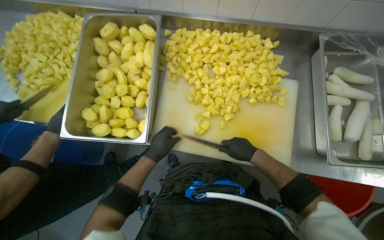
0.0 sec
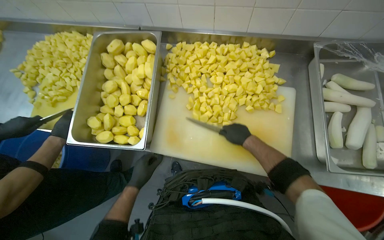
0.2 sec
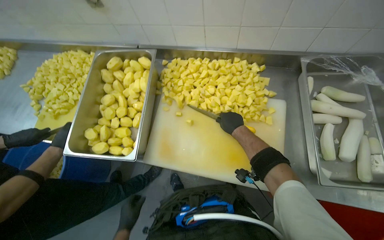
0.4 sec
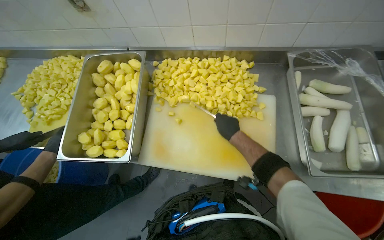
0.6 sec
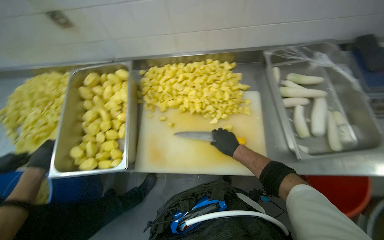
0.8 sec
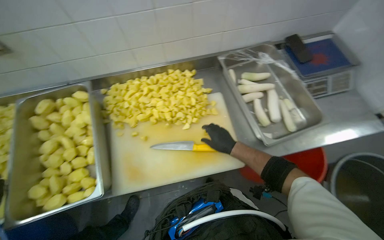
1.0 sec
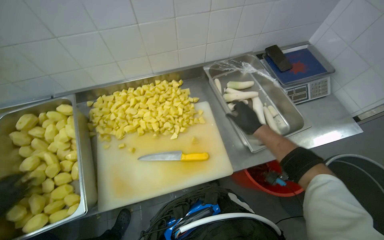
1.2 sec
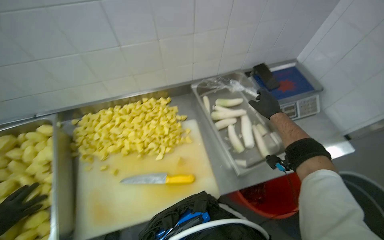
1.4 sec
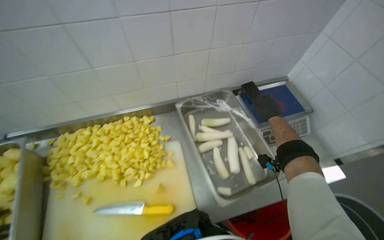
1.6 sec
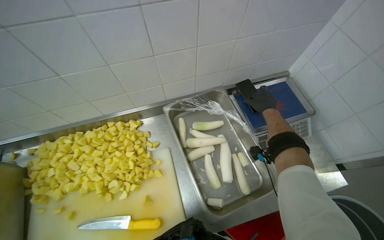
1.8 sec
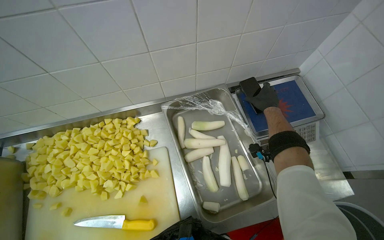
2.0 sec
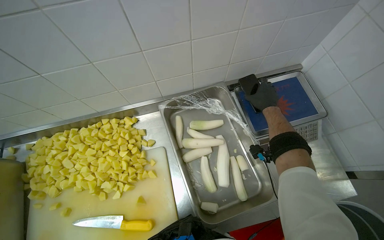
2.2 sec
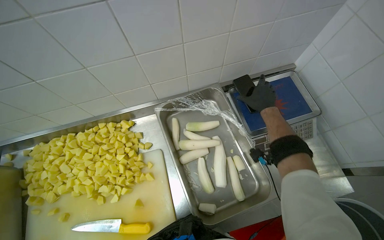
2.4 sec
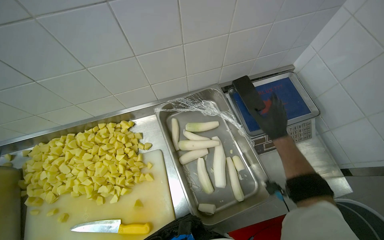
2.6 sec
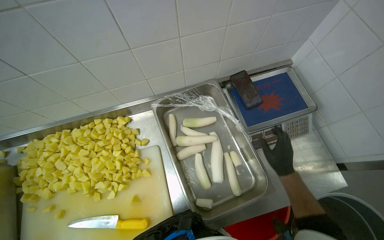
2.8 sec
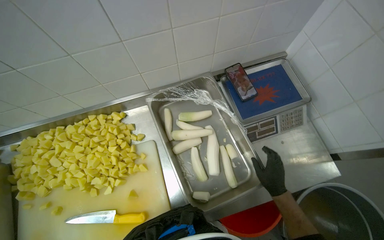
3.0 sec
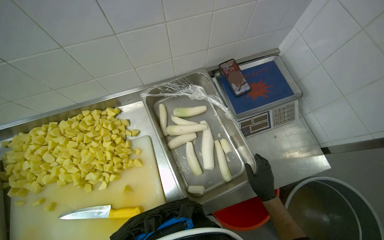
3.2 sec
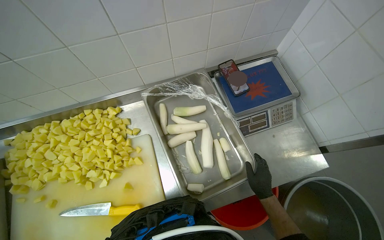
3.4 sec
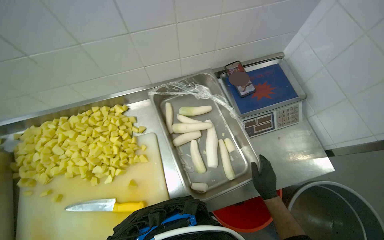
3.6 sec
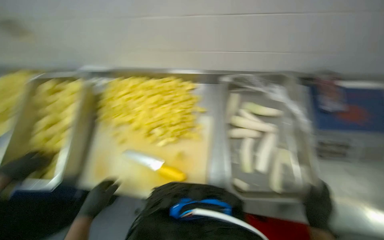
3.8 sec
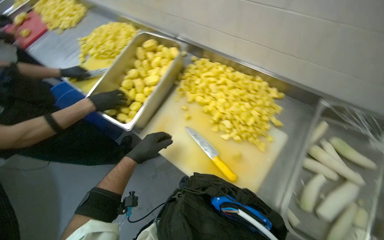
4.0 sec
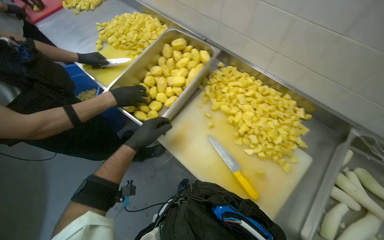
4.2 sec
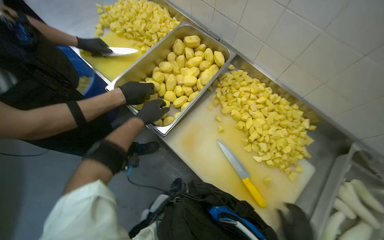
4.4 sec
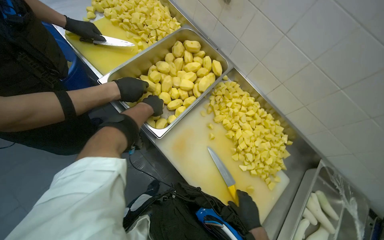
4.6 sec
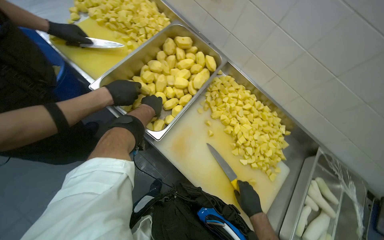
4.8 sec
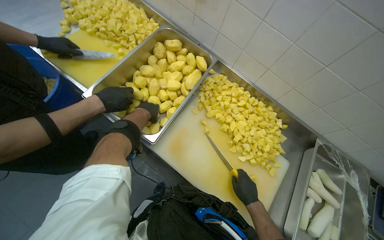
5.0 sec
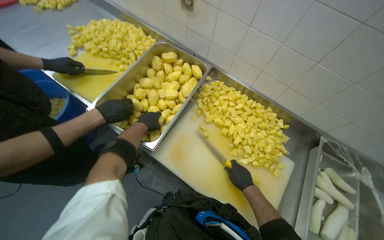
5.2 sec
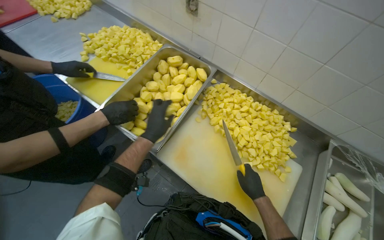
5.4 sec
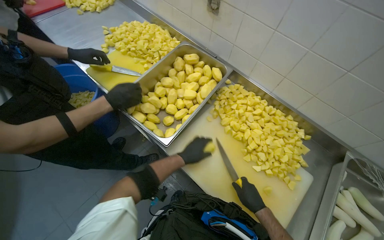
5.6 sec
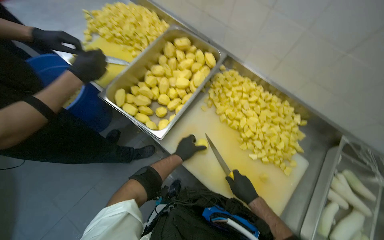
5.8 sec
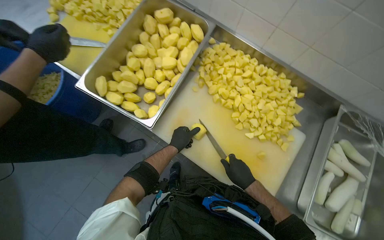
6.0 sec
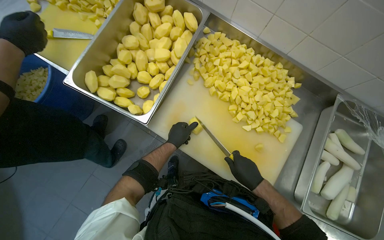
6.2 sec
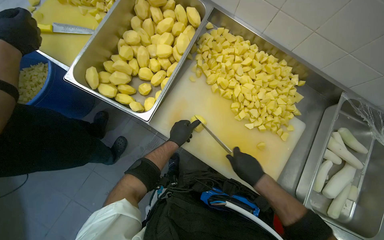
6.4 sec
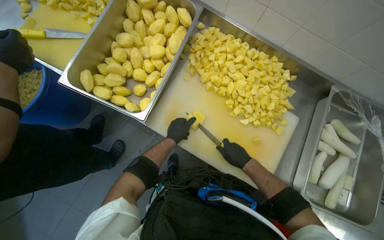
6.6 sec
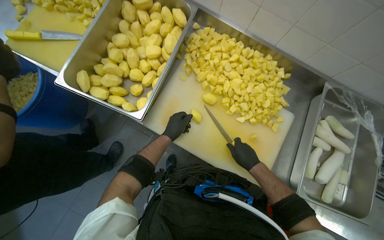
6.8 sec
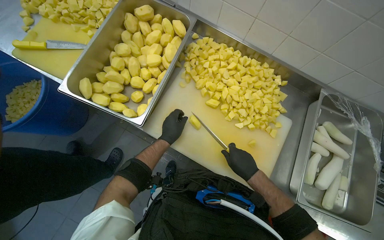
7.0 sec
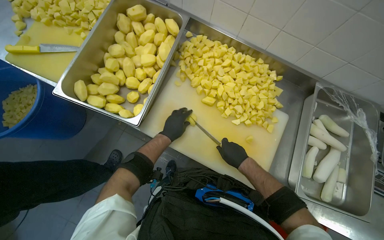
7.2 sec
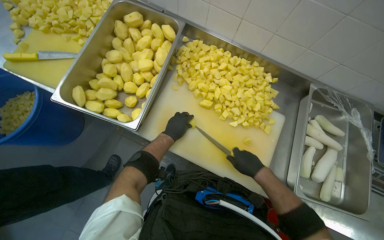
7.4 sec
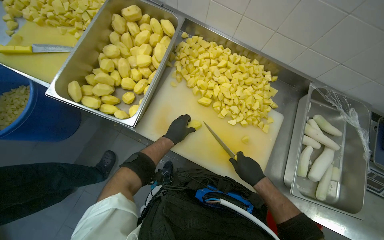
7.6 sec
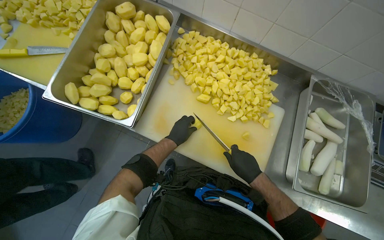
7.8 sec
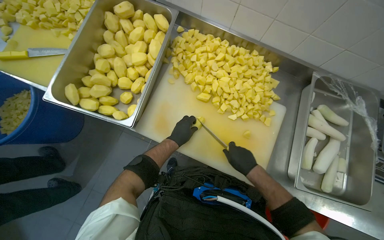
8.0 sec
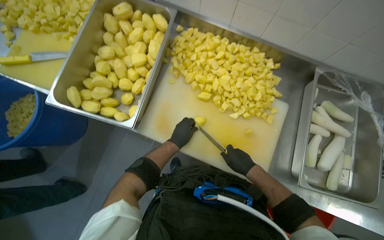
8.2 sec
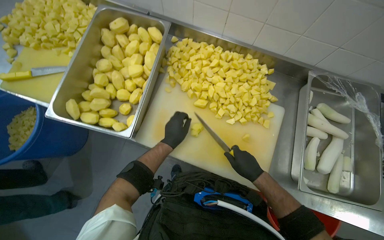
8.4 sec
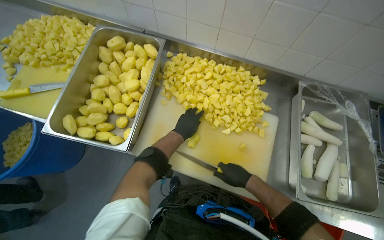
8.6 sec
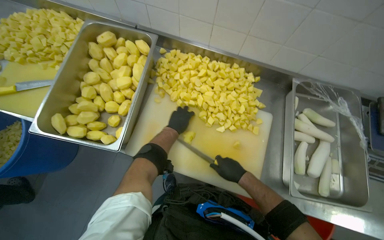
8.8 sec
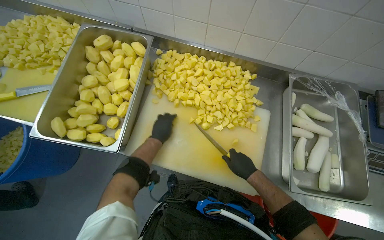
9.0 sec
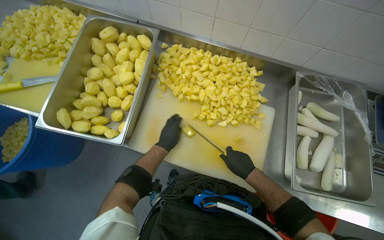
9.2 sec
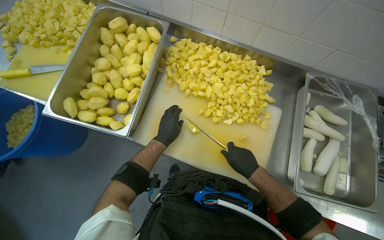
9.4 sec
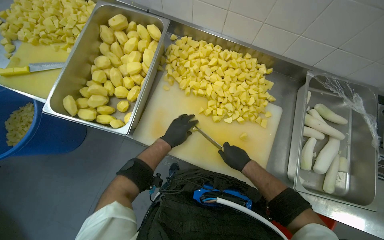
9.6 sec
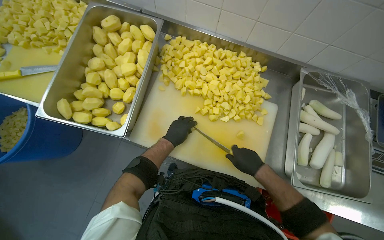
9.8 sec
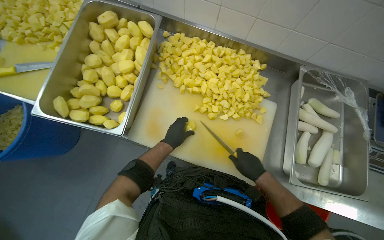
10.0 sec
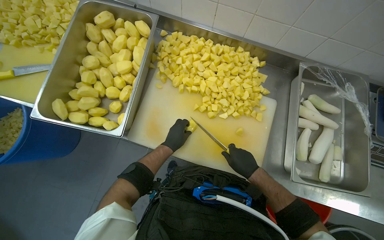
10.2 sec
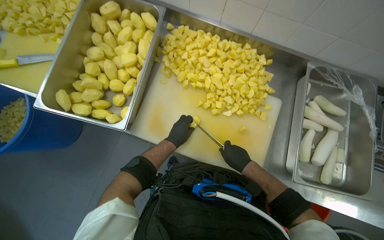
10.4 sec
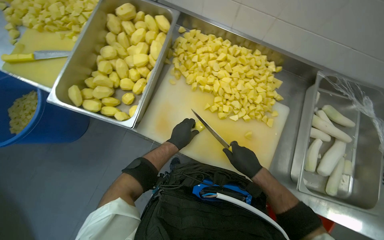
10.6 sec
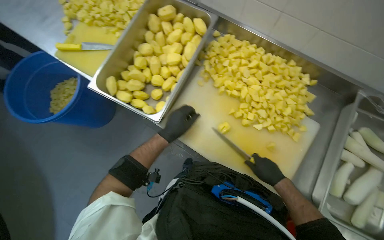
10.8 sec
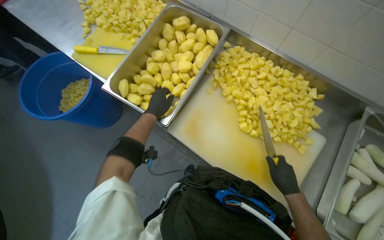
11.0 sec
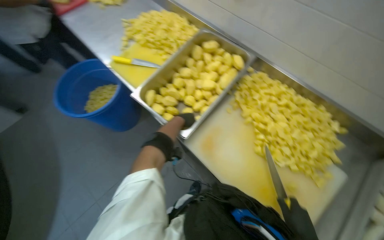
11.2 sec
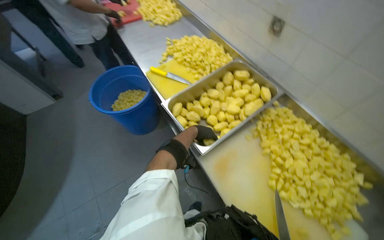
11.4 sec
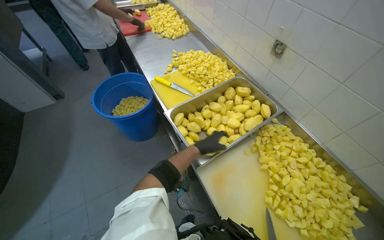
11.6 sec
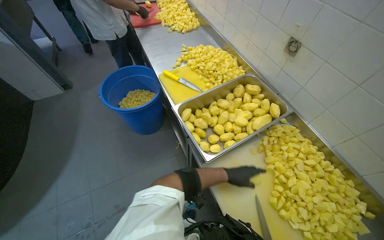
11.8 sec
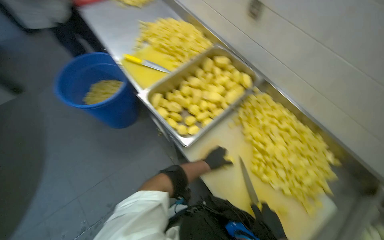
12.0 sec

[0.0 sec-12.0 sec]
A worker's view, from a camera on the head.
Job: preparing food.
The whole recording: Chopping Potatoes. The worker uses a knife to chop peeled potatoes into smaller pieces on a cutting board.
0.0 sec to 1.6 sec: The head turns to the right by approximately 25 degrees. The camera pitches upward, by some 20 degrees. The right hand travels to the right and up the picture by roughly 60 cm.
1.6 sec to 3.0 sec: The right hand goes approximately 25 cm down the picture.
3.0 sec to 4.4 sec: The wearer moves roughly 60 cm. The head turns to the left by some 60 degrees.
6.0 sec to 7.6 sec: The hands make small movements and keep their place.
9.0 sec to 10.4 sec: The hands make small movements and keep their place.
10.4 sec to 12.0 sec: The wearer looks about 35 degrees further to the left. The view tips upward by some 15 degrees.

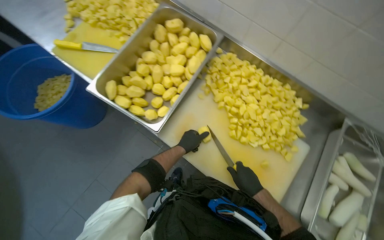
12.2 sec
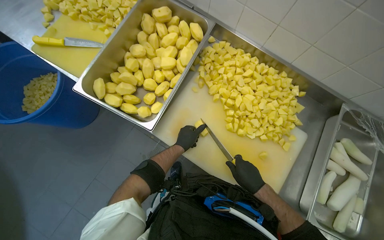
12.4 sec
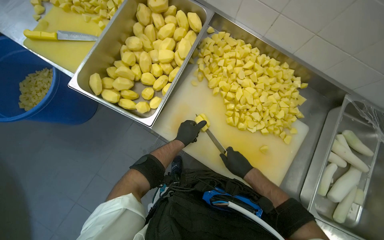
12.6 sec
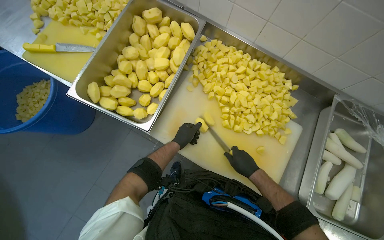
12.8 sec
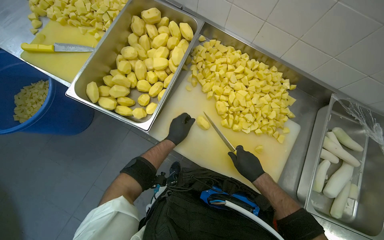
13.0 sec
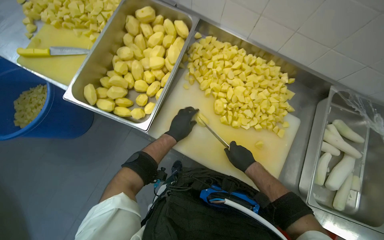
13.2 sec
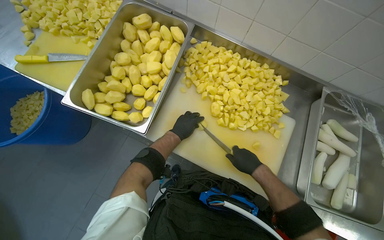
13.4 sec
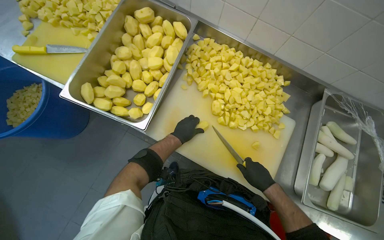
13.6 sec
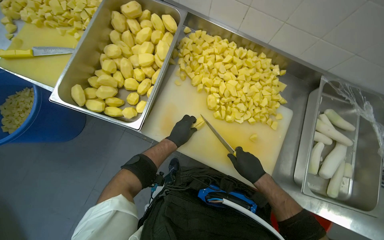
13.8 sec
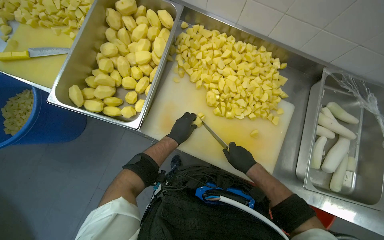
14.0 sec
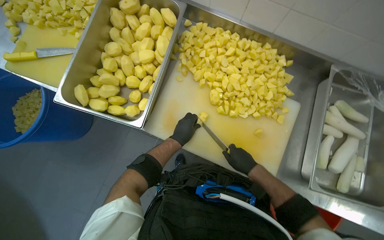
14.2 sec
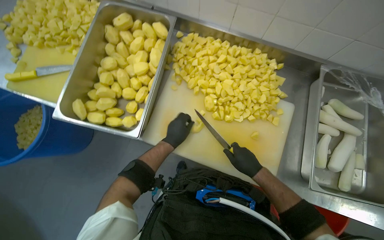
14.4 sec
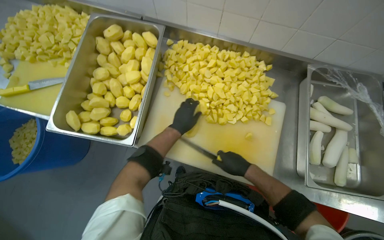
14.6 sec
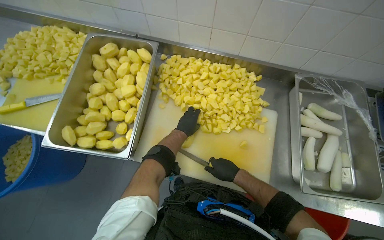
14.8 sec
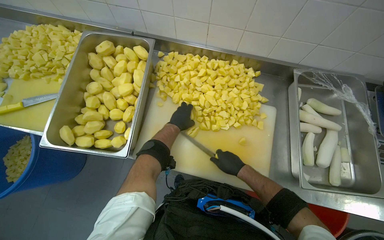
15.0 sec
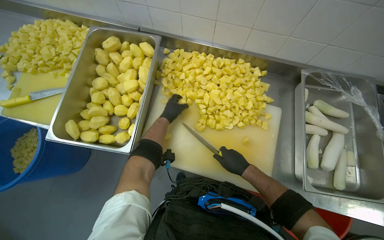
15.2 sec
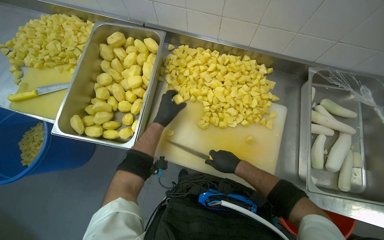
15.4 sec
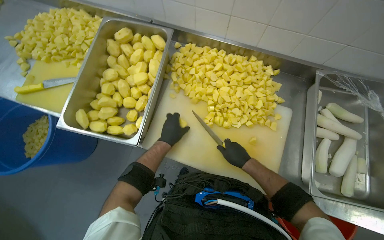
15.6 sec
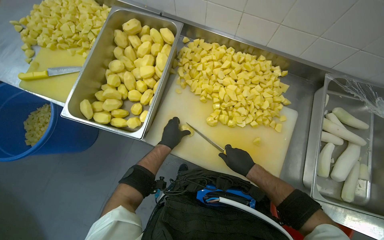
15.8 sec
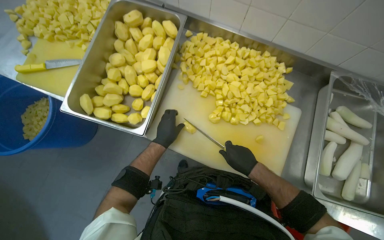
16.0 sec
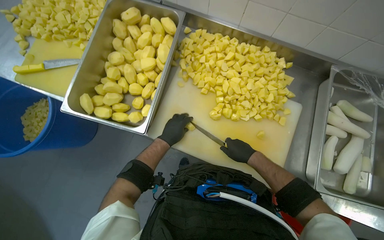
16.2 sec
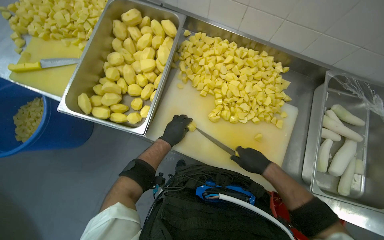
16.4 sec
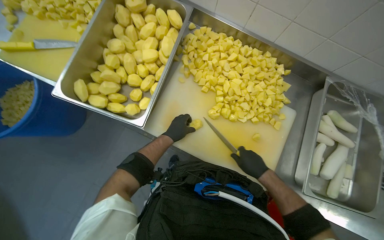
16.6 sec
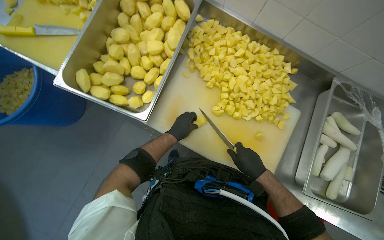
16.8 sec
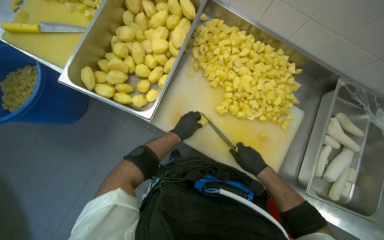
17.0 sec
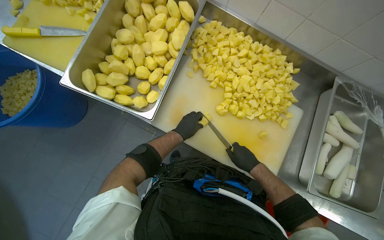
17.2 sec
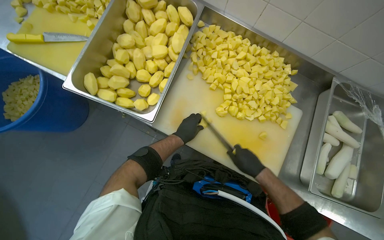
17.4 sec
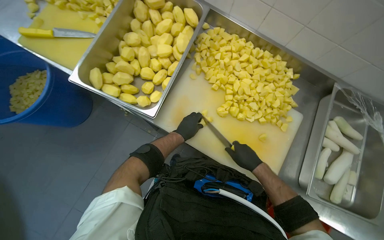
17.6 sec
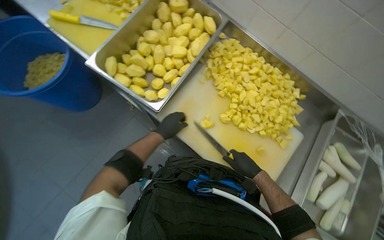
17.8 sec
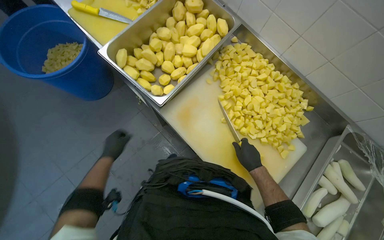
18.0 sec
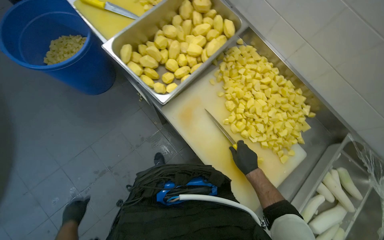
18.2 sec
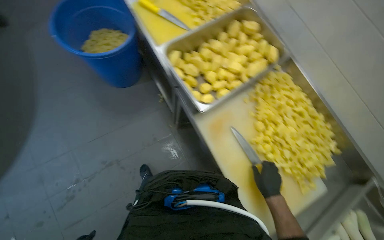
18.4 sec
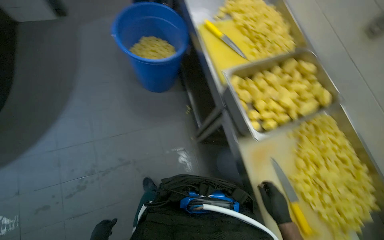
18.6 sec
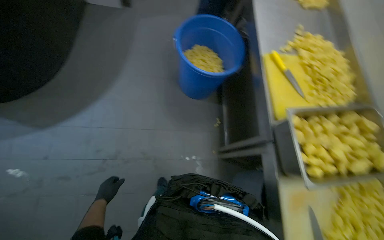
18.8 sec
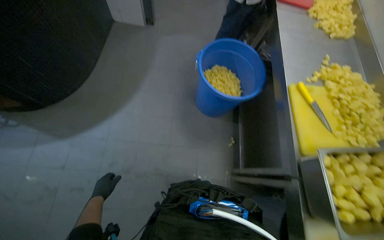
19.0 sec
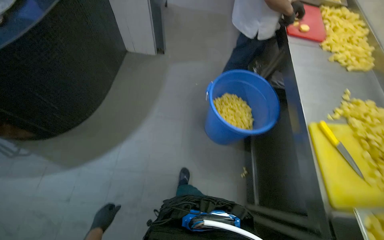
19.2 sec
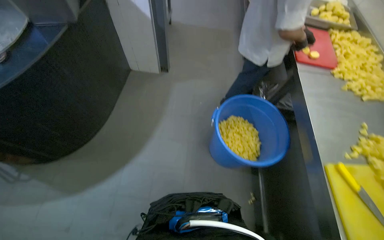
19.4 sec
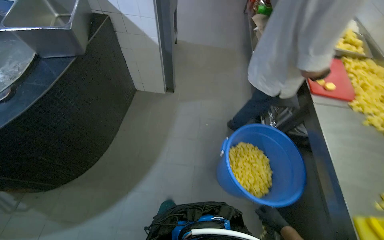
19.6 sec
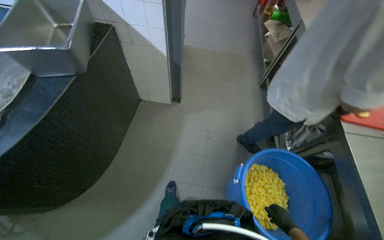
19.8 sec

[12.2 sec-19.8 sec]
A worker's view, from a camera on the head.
Job: preparing food.
The whole recording: Chopping Potatoes. The worker uses a knife to chop peeled potatoes into smaller pieces on a cutting board.
13.8 sec to 15.2 sec: The left hand heads up the picture, covering approximately 15 cm.
15.2 sec to 16.8 sec: The left hand goes some 15 cm down the picture.
16.8 sec to 18.2 sec: The left hand shifts roughly 50 cm down the picture and to the left.
18.2 sec to 19.8 sec: The head travels roughly 1.5 m. The head turns to the left by approximately 50 degrees. The view tips upward by some 25 degrees.
